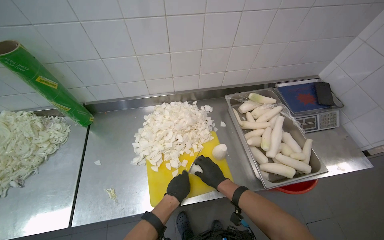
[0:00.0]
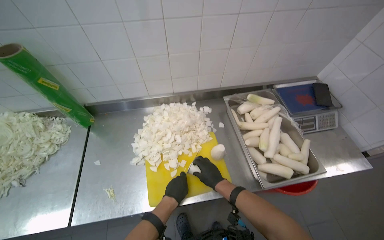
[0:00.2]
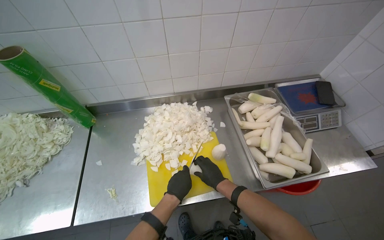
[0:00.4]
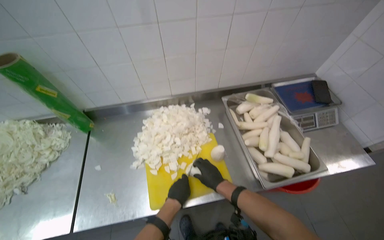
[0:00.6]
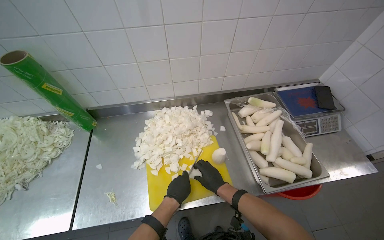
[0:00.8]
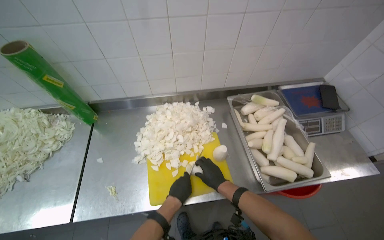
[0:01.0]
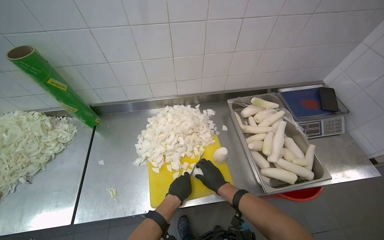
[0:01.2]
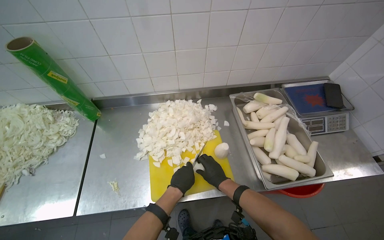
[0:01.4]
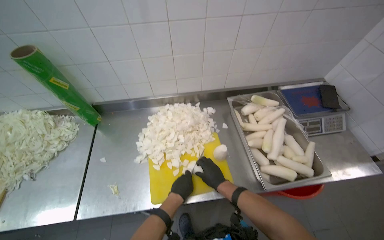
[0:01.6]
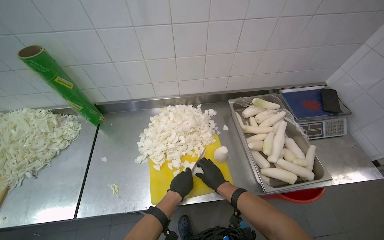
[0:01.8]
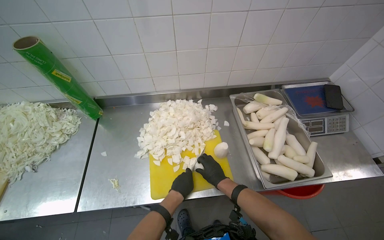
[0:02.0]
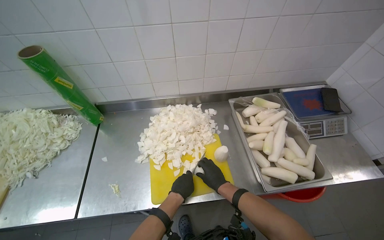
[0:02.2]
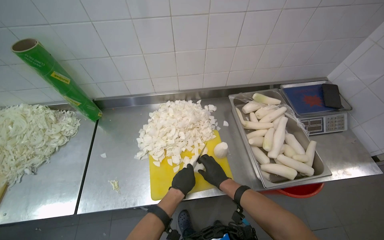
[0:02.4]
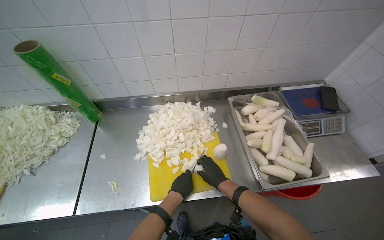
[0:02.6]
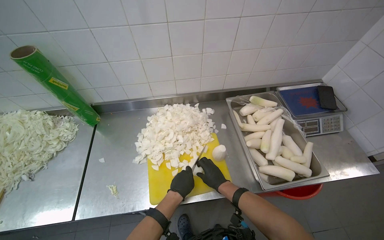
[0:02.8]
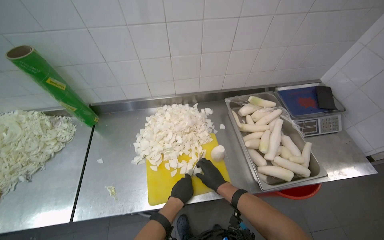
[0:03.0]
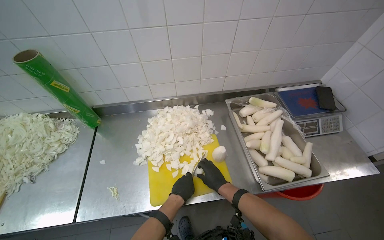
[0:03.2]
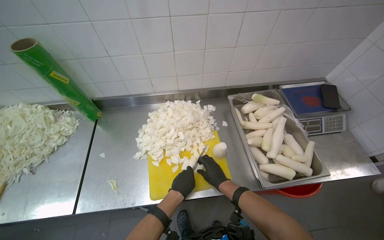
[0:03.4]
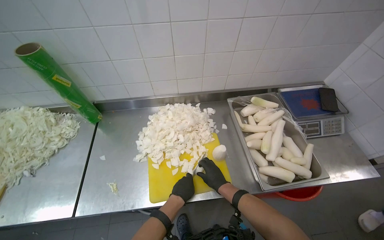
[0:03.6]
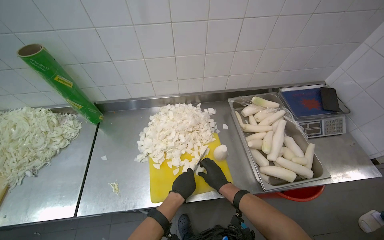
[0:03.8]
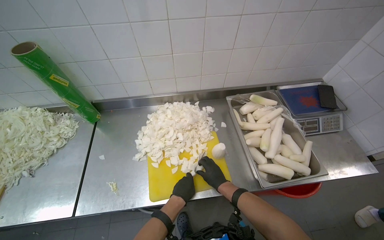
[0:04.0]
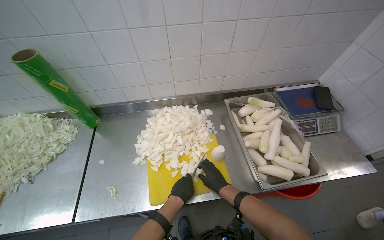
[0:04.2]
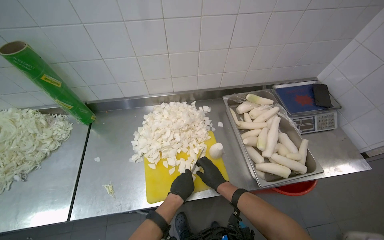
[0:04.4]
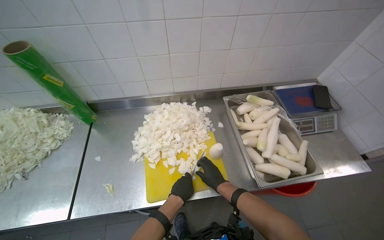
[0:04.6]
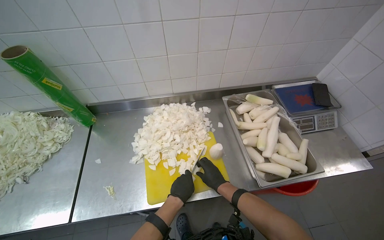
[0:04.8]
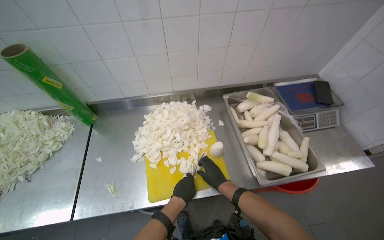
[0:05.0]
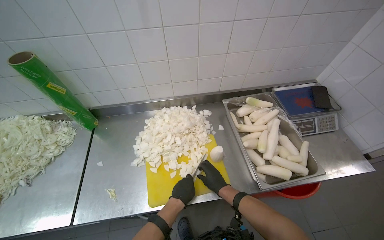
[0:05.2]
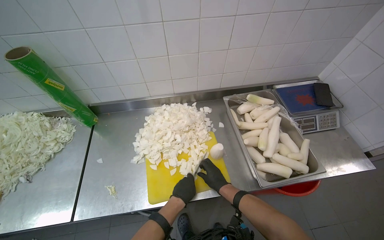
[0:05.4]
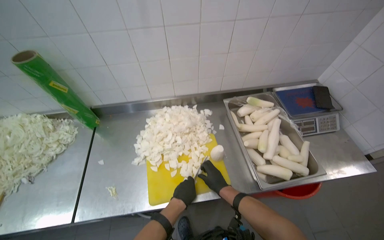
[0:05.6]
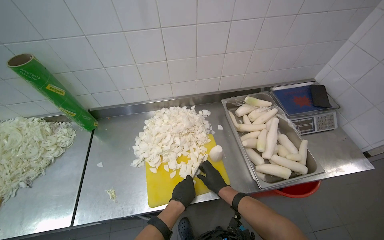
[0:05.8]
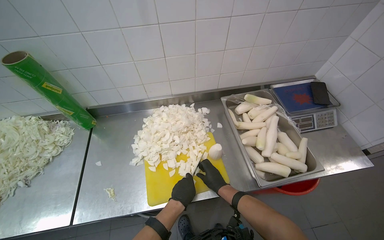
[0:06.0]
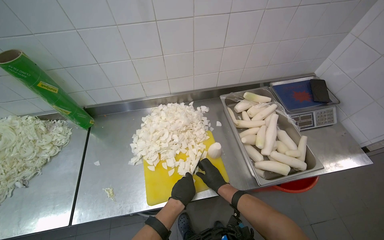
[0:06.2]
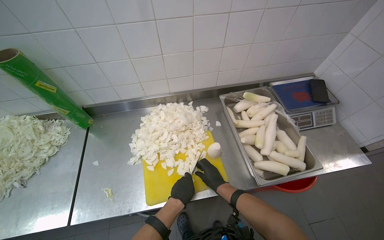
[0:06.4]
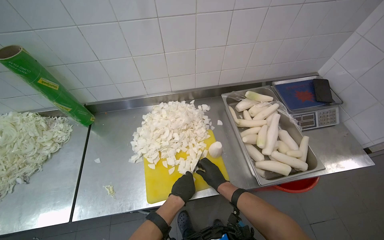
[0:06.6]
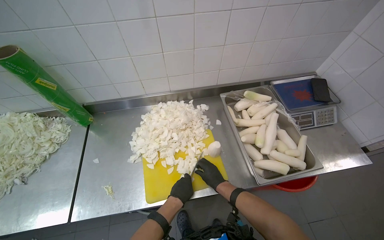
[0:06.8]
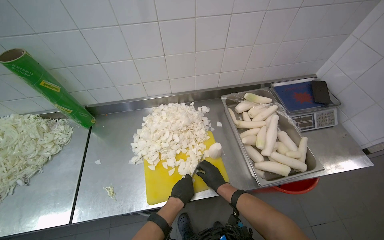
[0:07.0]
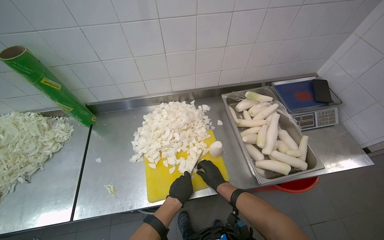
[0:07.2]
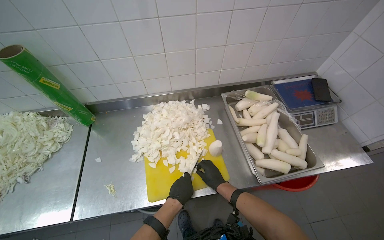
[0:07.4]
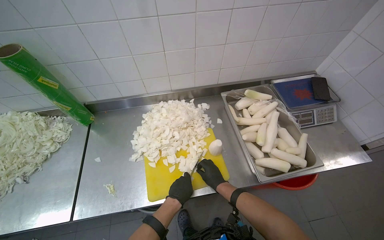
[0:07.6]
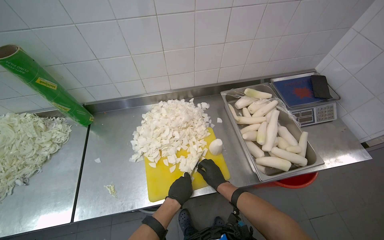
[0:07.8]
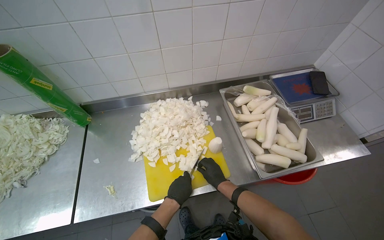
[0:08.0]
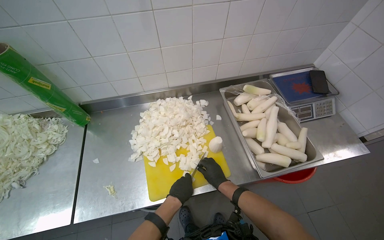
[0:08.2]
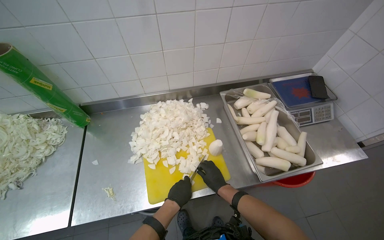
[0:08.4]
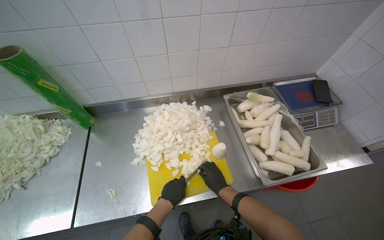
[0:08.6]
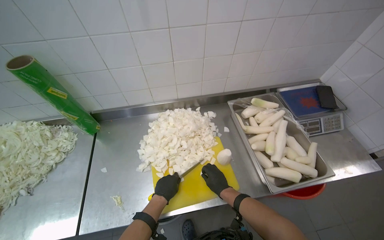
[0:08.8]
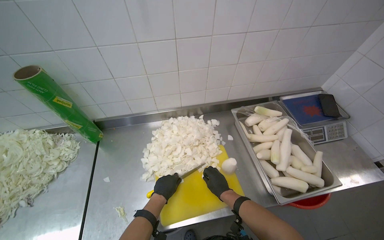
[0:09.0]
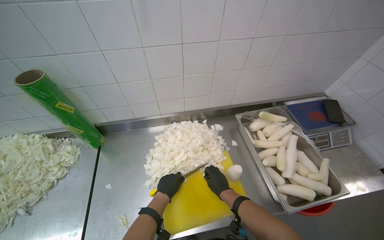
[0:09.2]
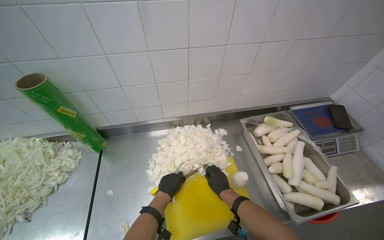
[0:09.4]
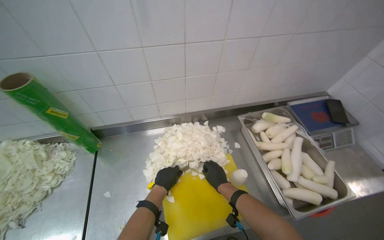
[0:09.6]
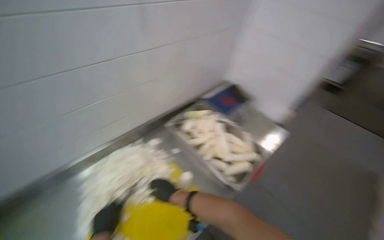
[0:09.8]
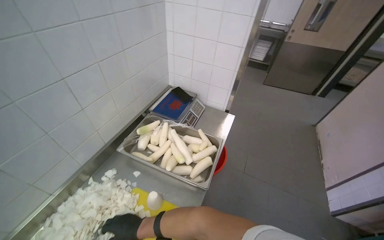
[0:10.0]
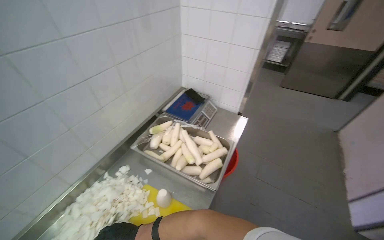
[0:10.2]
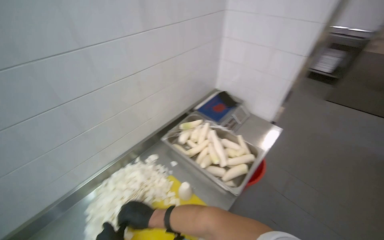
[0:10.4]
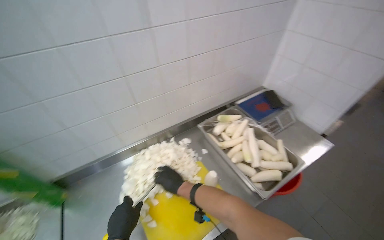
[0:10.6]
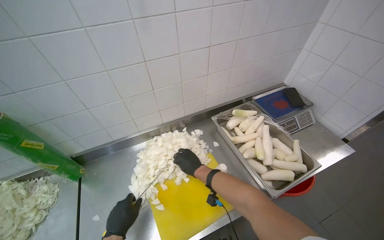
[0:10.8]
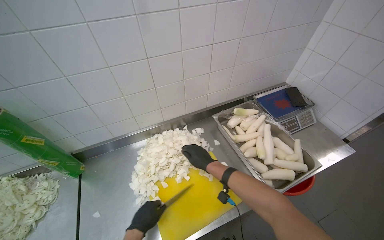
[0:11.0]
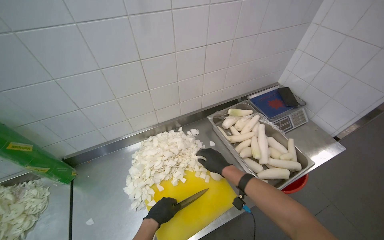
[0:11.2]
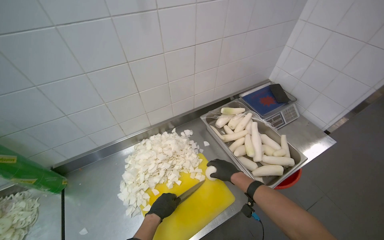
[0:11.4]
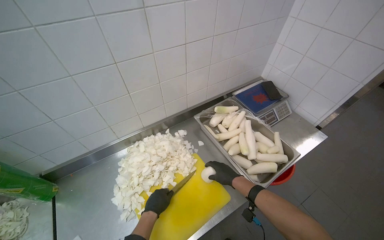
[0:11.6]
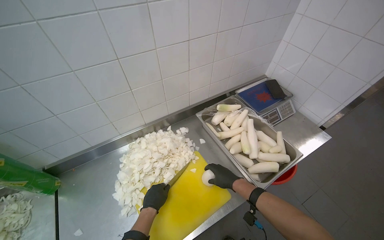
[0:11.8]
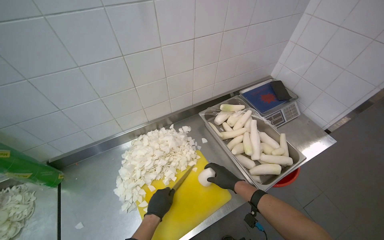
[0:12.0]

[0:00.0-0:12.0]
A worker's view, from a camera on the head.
Job: preparing food.
The whole recording: Chopping white radishes. The worker chops white radishes into small pieces on a yellow cutting board.
0:00.0 to 0:06.0: The hands are busy where they are.
0:06.0 to 0:07.6: The hands make small movements and keep their place.
0:07.6 to 0:09.0: The left hand heads to the left, covering about 15 cm.
0:09.0 to 0:10.4: The wearer looks roughly 35 degrees further to the right.
0:10.4 to 0:12.0: The head turns to the left by approximately 20 degrees. The right hand travels to the right by roughly 20 cm.

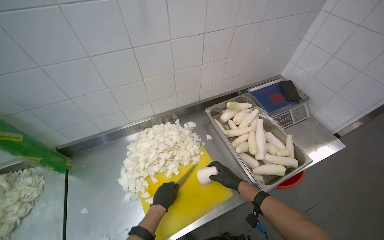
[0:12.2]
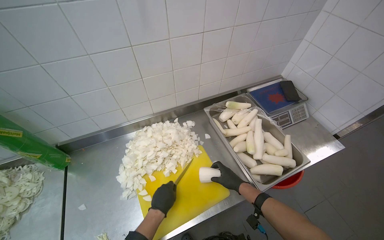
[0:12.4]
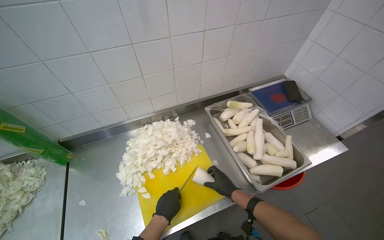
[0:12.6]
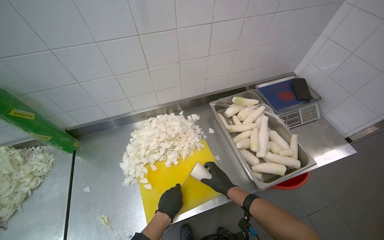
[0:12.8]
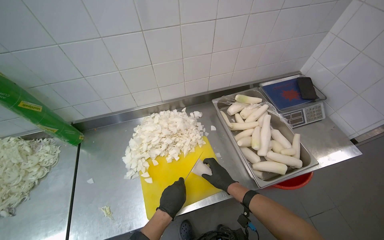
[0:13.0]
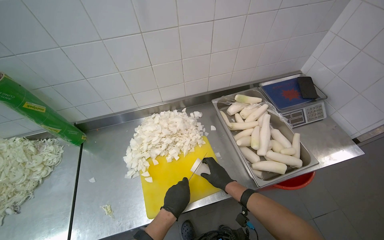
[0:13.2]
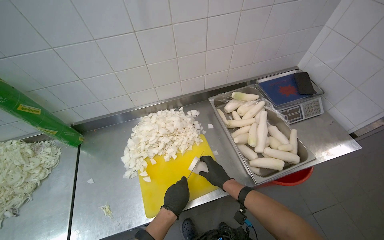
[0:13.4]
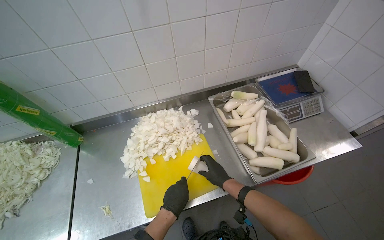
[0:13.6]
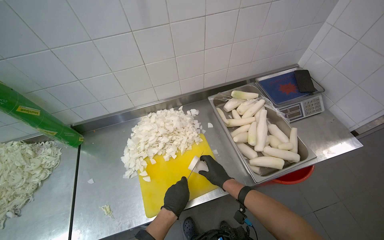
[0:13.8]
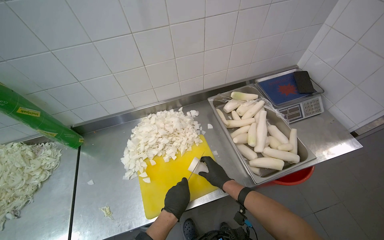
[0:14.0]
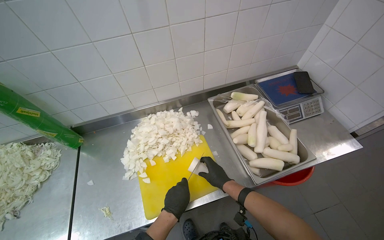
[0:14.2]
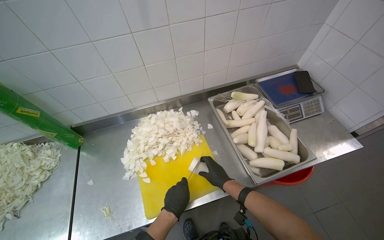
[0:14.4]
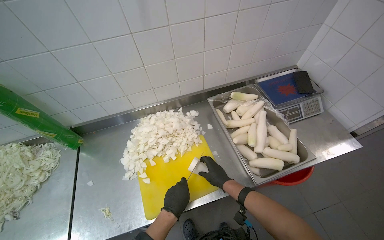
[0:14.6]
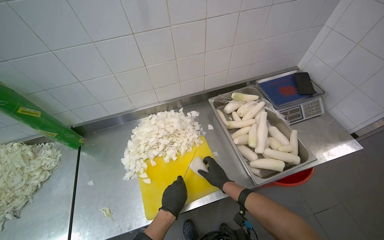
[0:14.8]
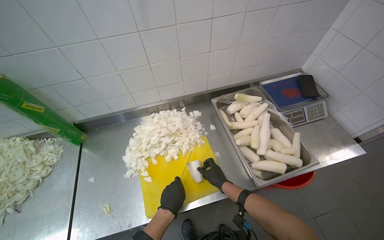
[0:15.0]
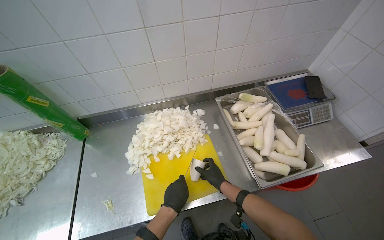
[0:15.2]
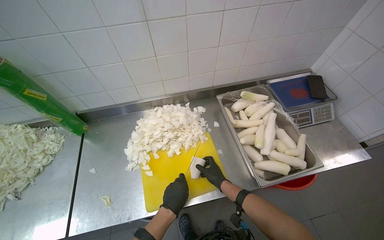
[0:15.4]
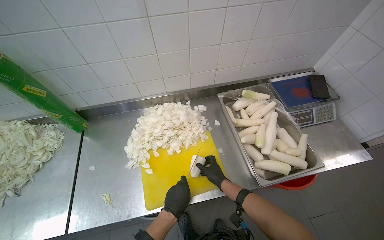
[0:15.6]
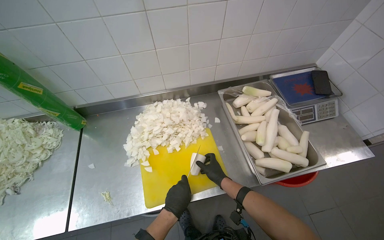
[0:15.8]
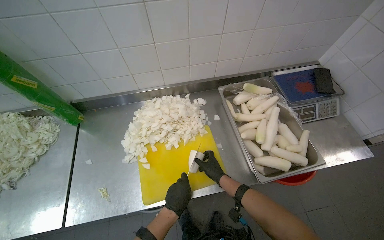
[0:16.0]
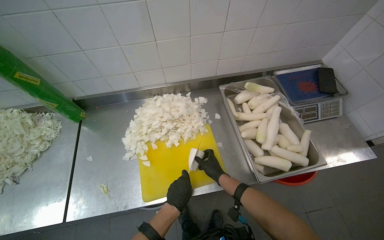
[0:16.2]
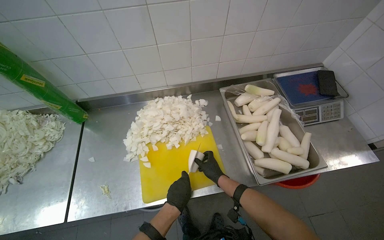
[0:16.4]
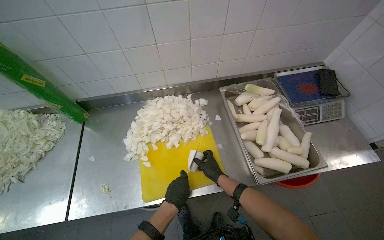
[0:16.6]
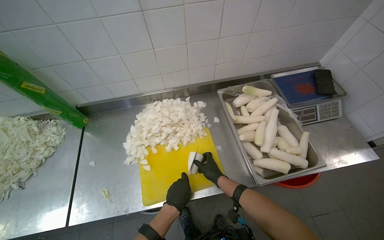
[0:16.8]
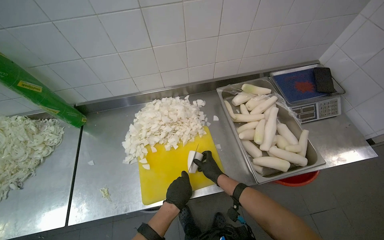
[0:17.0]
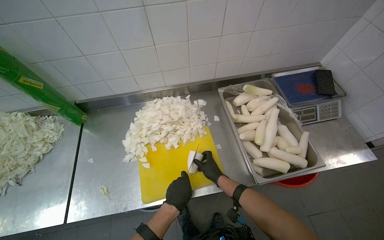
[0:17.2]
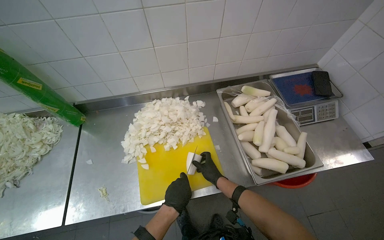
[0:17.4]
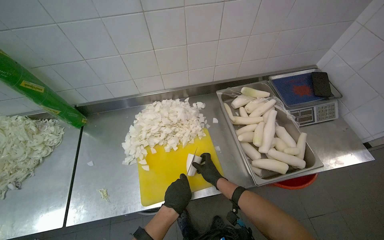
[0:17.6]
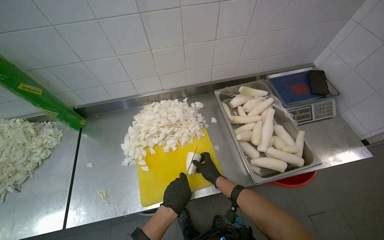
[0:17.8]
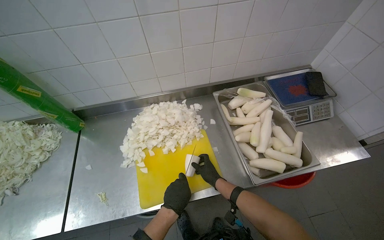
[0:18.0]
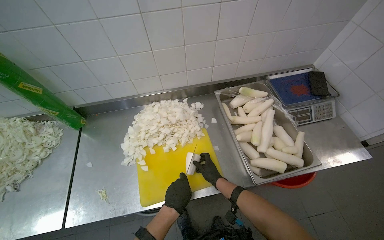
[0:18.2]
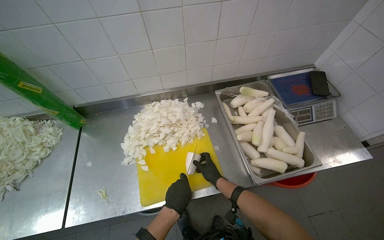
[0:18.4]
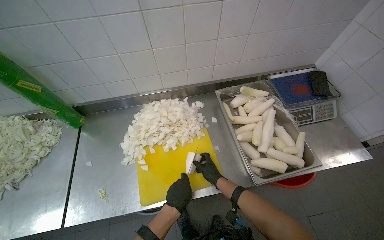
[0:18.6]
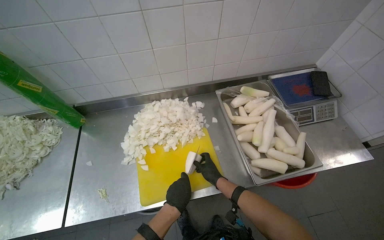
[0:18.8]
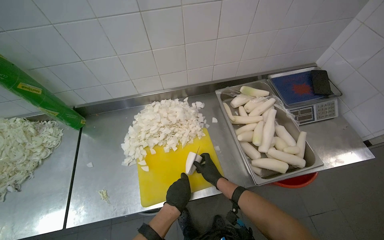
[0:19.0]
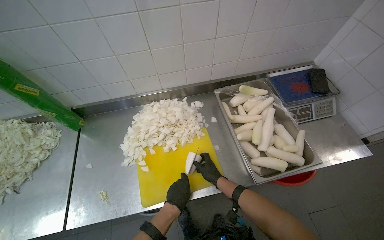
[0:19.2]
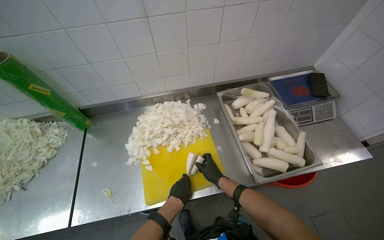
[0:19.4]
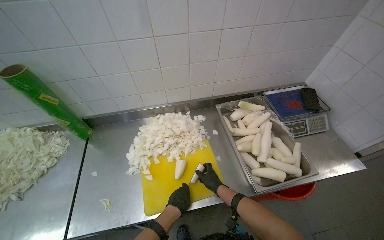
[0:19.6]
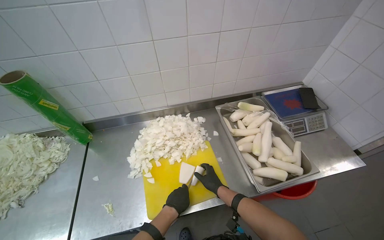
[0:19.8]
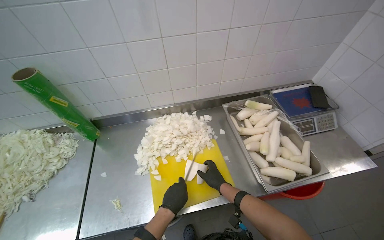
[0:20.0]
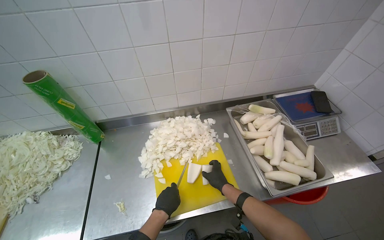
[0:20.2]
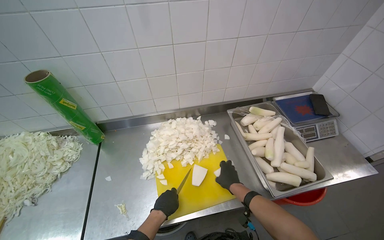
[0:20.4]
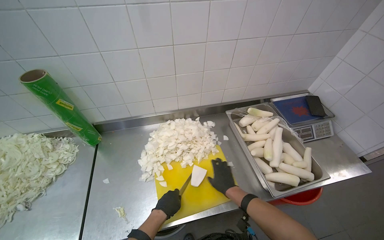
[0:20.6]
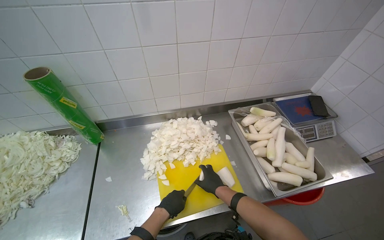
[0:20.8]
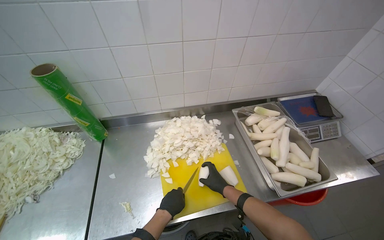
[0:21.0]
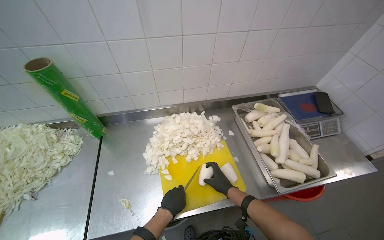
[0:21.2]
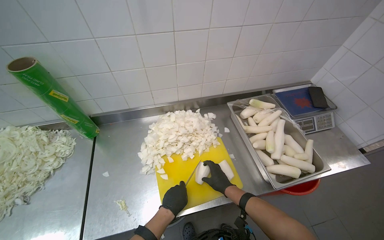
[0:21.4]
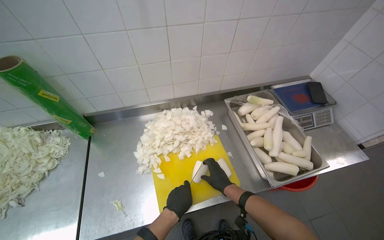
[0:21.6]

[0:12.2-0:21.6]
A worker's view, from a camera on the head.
Job: preparing food.
The whole recording: Chopping white radishes. The worker chops white radishes into small pieces on a yellow cutting board.
0:13.8 to 0:15.4: The right hand shifts roughly 10 cm farther from the camera.
0:15.4 to 0:20.0: The hands are busy where they are.
